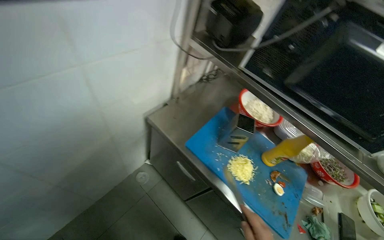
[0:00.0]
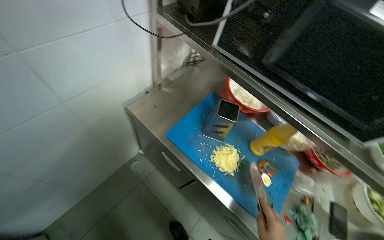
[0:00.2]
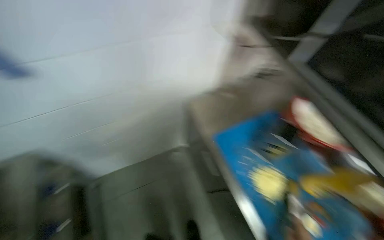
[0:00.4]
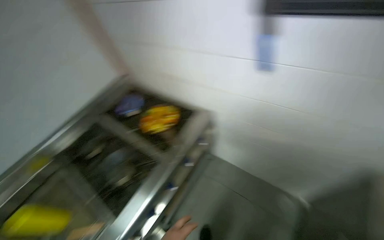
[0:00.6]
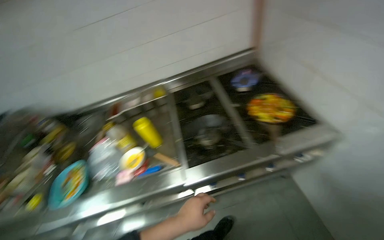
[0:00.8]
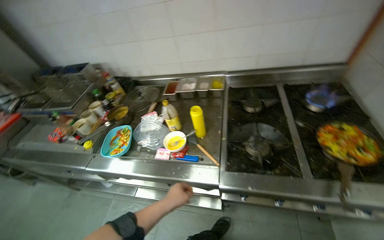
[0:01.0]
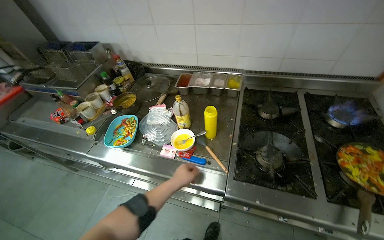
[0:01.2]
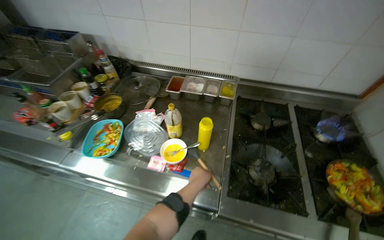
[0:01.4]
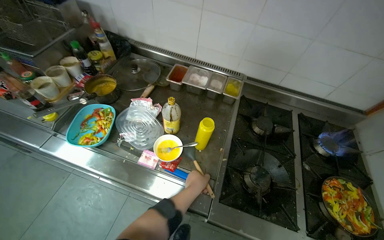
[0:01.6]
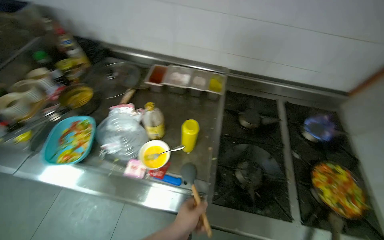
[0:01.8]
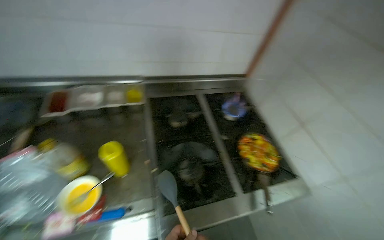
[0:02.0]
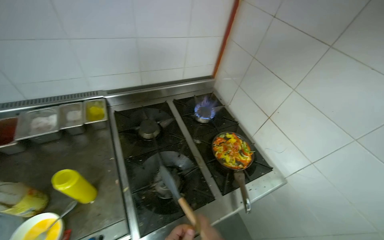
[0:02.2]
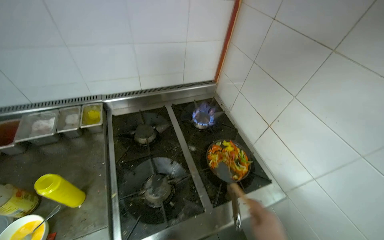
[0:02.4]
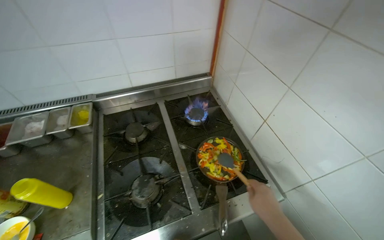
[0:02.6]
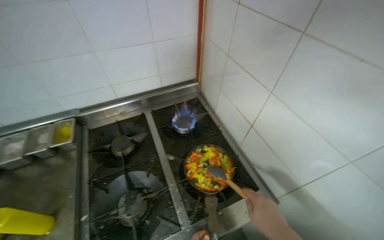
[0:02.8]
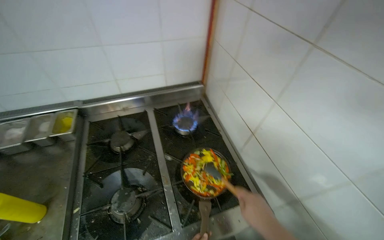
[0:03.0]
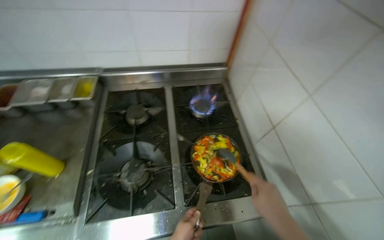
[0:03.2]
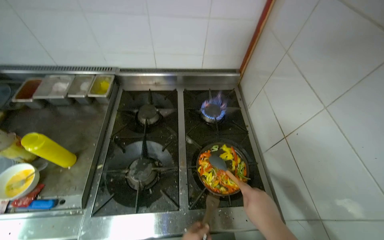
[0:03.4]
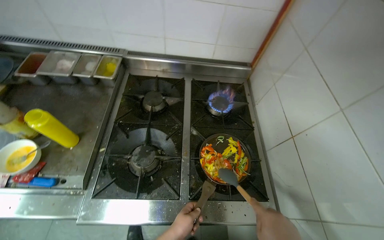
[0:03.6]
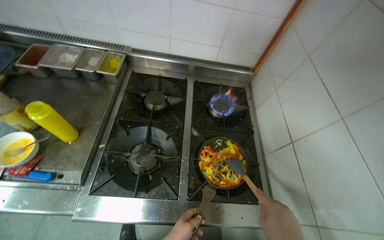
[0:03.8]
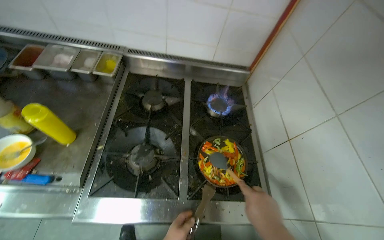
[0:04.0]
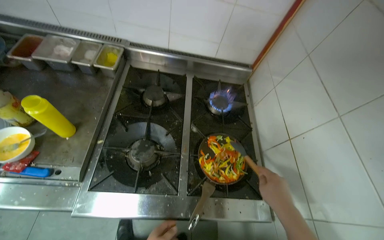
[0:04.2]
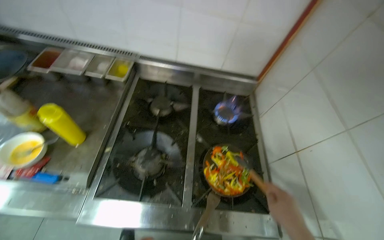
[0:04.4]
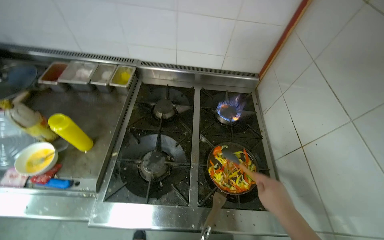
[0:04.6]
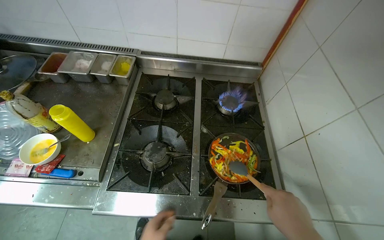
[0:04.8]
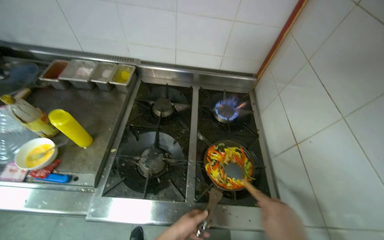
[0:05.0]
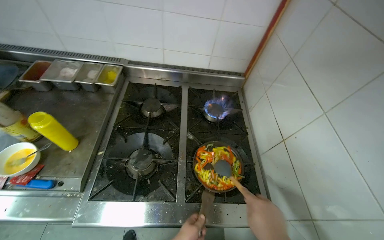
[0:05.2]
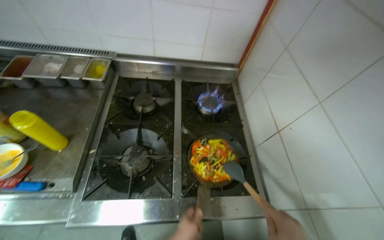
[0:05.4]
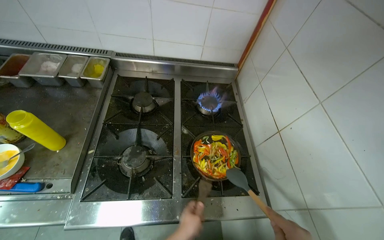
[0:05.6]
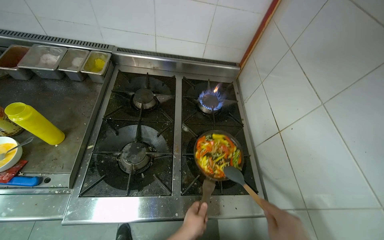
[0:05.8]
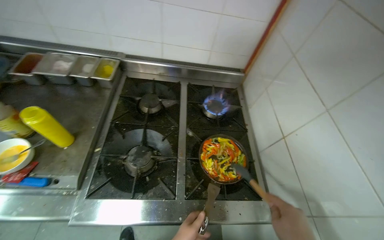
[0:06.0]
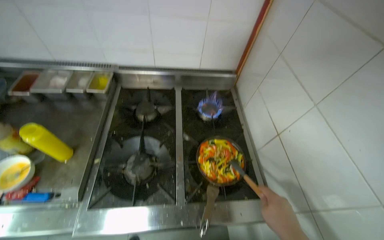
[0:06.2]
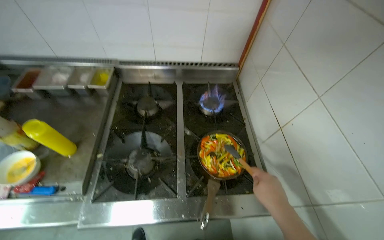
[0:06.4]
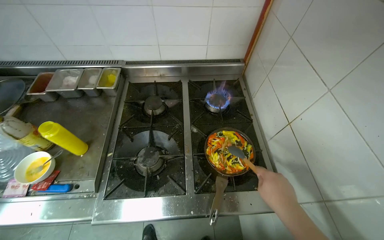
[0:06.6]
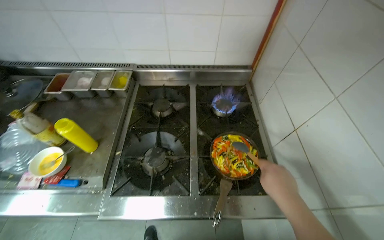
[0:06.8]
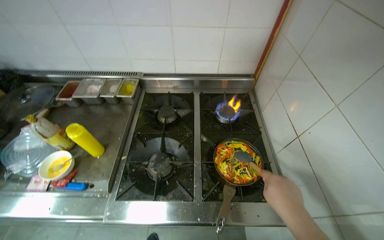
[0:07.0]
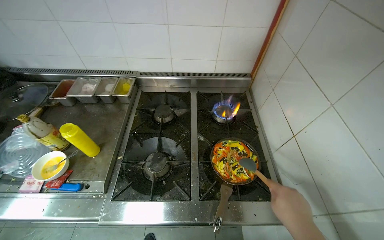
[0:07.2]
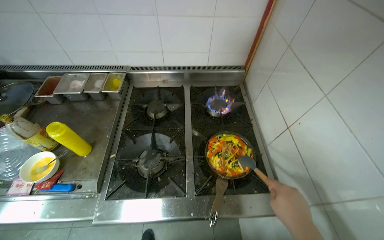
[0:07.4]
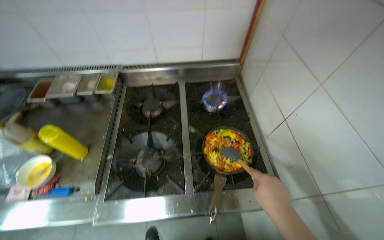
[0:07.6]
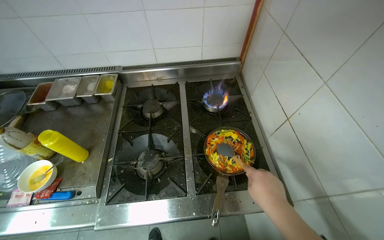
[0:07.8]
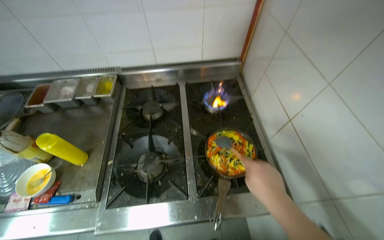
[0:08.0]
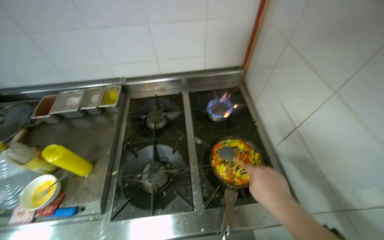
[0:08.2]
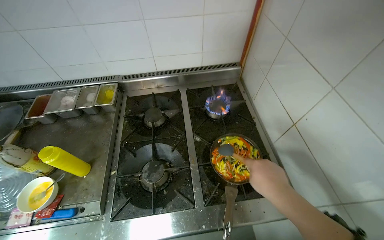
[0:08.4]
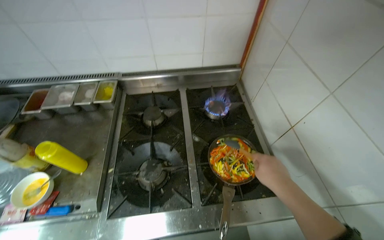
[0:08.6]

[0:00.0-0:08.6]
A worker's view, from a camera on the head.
Job: cooking food.
The whole recording: Cooking vegetables in pan. The worker adds sliced vegetables to a pan, stirs them, and seasons them on the stove.
0:00.0 to 0:01.4: The wearer moves roughly 60 cm. The wearer's head swings approximately 135 degrees to the left. The camera pitches downward, by some 20 degrees.
0:01.4 to 0:02.8: The camera travels some 50 cm. The wearer's head swings roughly 40 degrees to the right.
0:02.8 to 0:04.4: Everything in view rotates some 30 degrees clockwise.

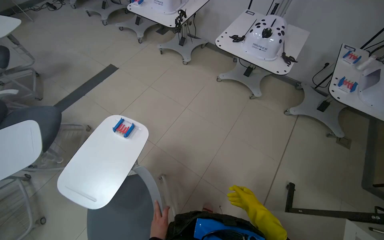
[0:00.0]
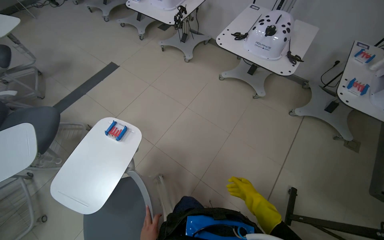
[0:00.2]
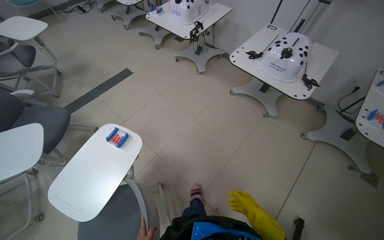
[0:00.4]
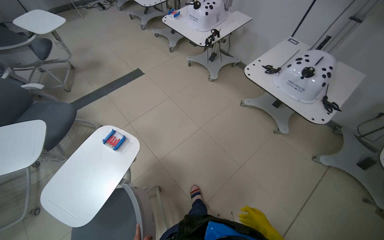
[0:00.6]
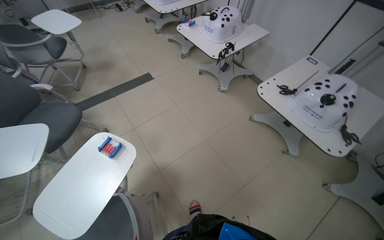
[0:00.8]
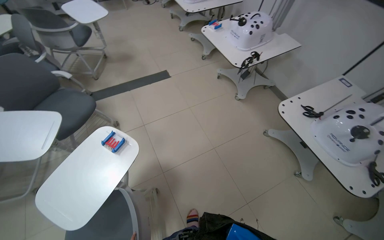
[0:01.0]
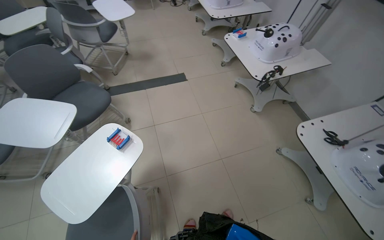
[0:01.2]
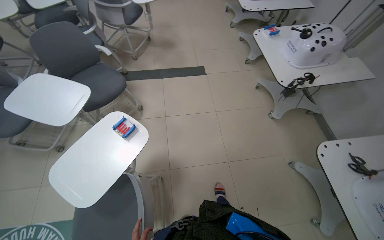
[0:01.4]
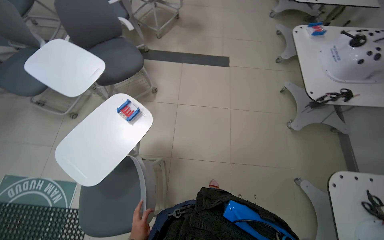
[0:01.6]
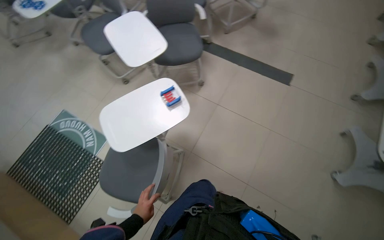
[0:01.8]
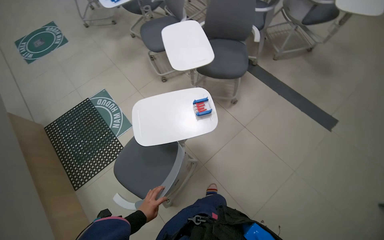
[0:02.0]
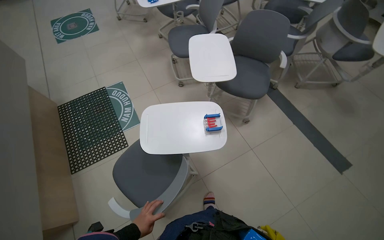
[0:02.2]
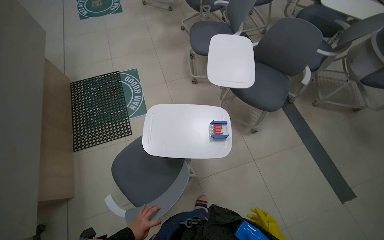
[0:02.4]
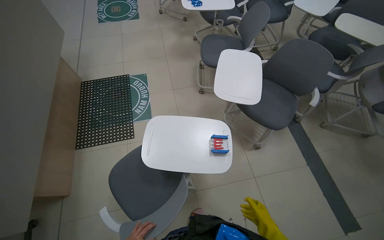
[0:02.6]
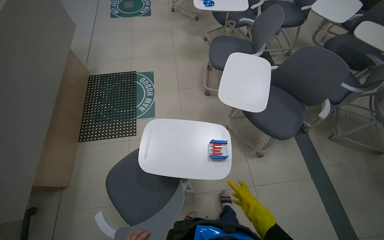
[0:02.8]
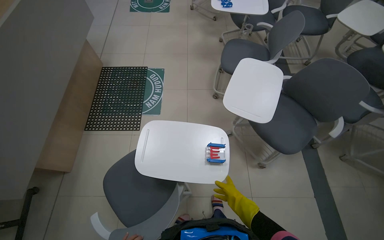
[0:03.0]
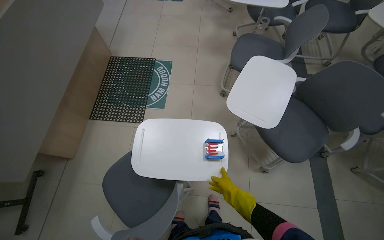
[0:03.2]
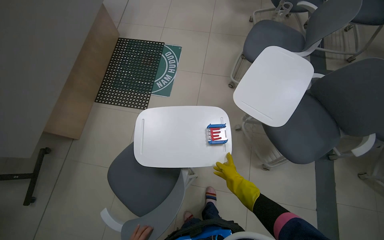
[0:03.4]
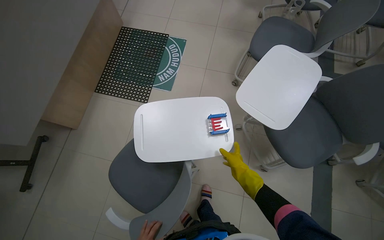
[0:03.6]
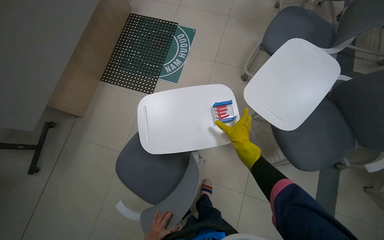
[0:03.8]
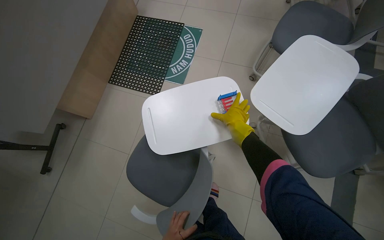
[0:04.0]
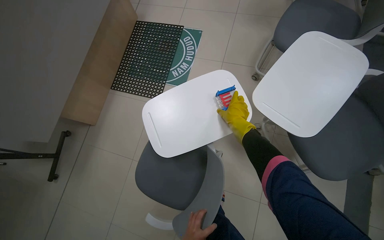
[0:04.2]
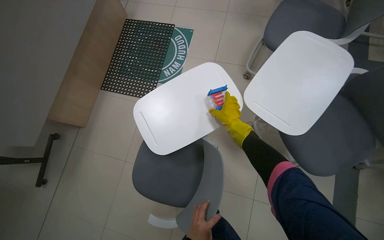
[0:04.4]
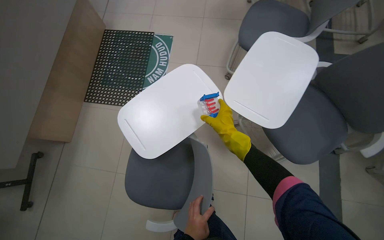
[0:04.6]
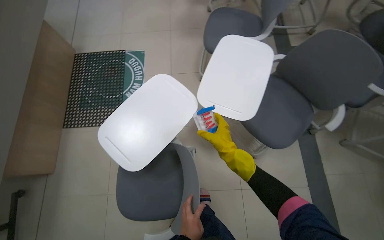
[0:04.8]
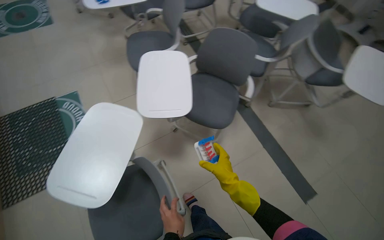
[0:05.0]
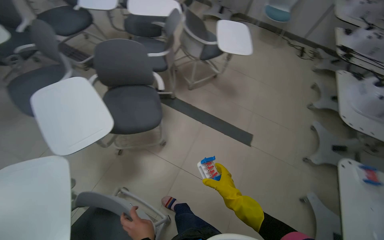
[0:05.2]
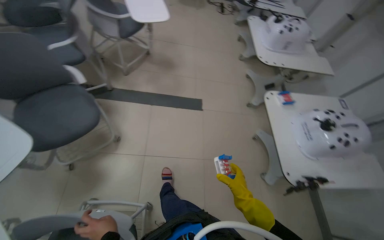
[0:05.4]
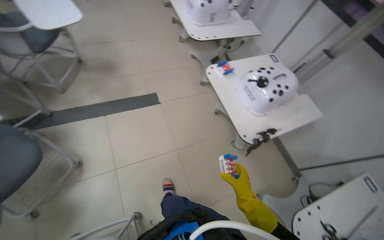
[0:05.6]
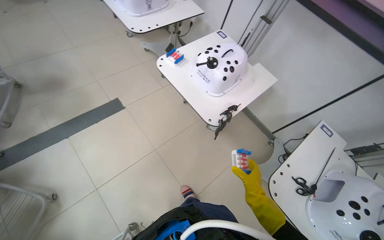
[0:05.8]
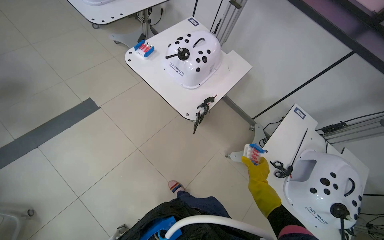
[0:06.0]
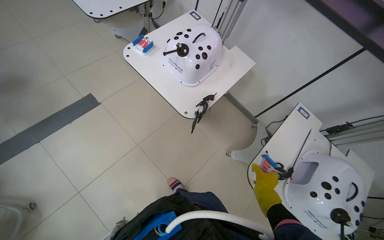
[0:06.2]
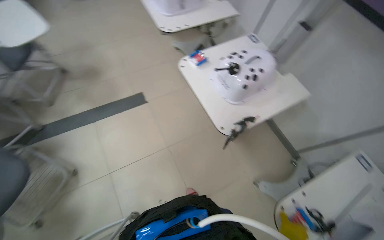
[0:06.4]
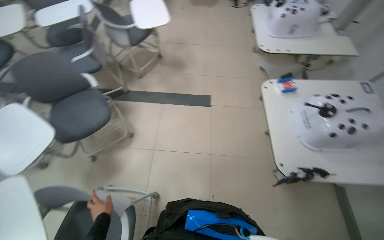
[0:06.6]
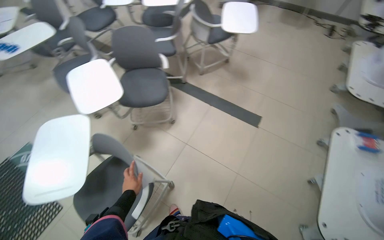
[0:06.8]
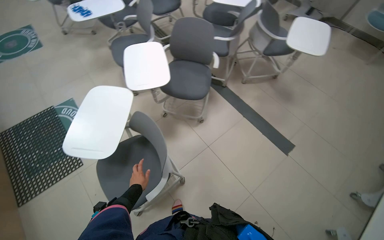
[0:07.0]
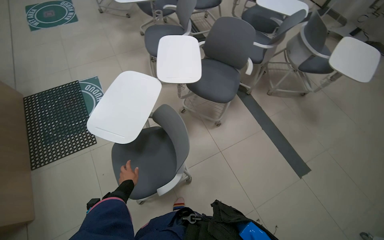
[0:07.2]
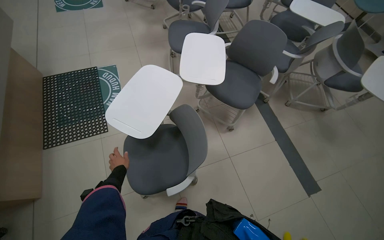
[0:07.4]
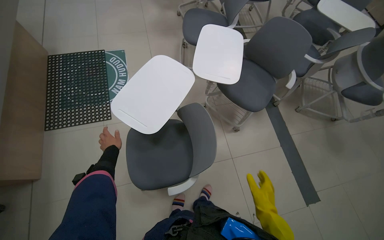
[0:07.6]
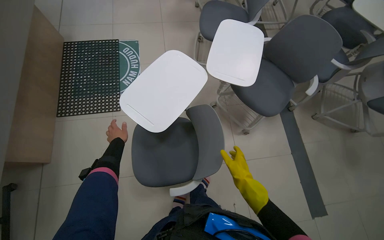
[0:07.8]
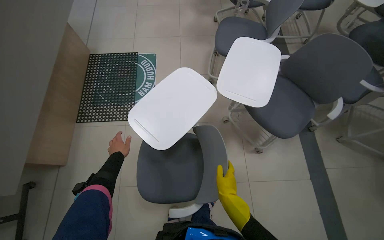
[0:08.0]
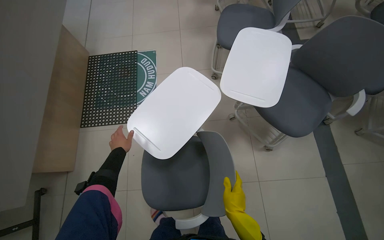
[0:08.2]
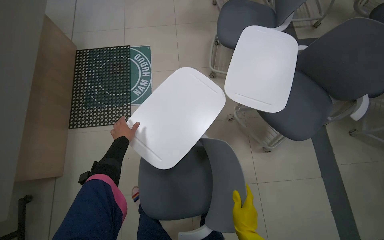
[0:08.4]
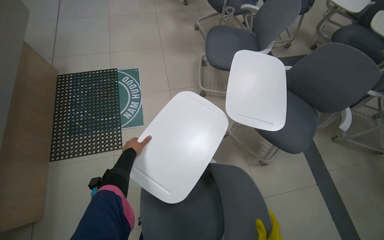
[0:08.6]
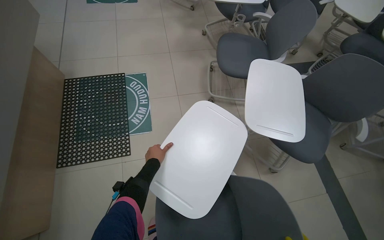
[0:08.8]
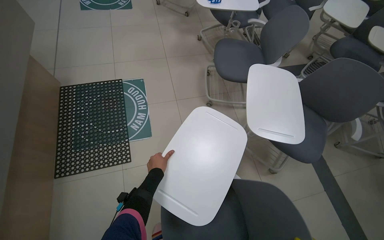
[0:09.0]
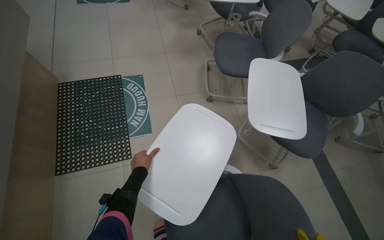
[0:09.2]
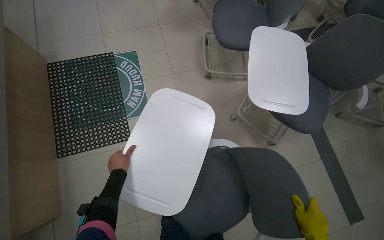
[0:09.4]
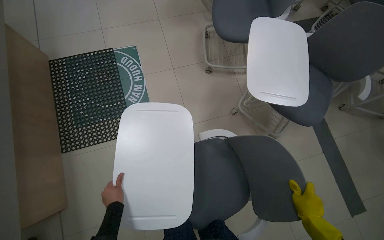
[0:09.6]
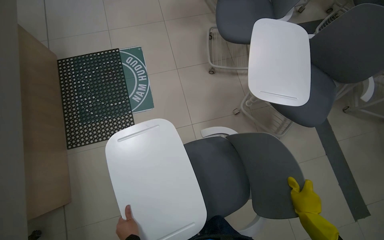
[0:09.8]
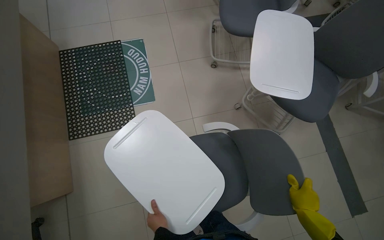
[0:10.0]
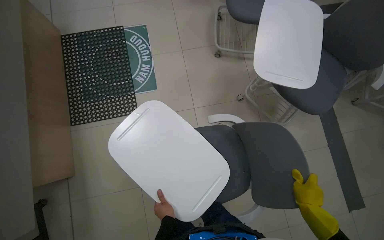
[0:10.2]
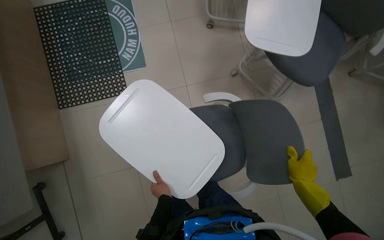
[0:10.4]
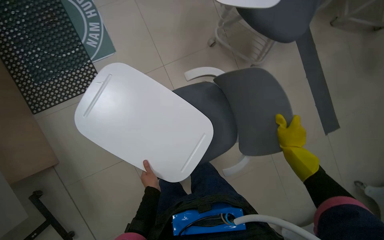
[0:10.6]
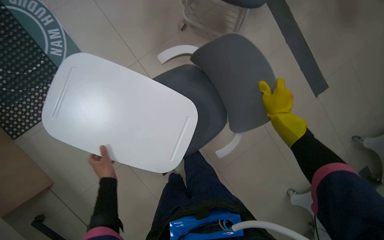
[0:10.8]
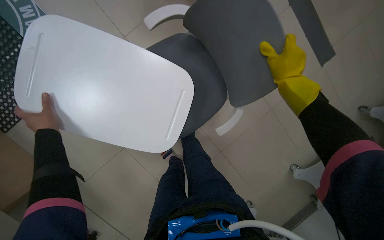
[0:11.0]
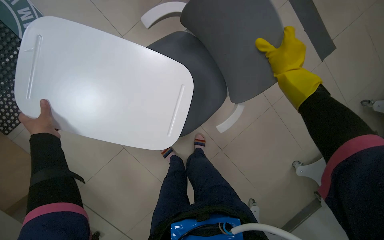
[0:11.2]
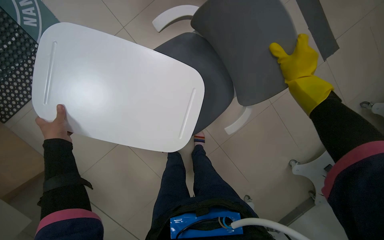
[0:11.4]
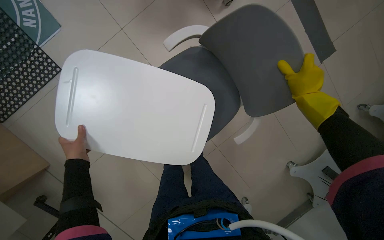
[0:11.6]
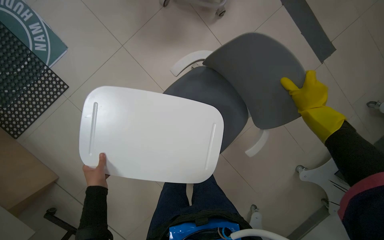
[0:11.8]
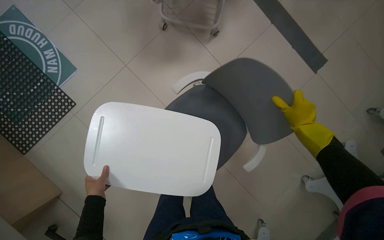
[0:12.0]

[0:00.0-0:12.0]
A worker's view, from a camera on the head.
Job: organizing items.
The whole recording: Adjusting chairs in classroom. The worker adjusts the chairs in the classroom.
0:00.0 to 0:01.6: The head travels roughly 60 cm. The head rotates some 60 degrees to the left.
0:01.6 to 0:03.0: The wearer looks some 85 degrees further to the left.
0:03.0 to 0:04.4: The head rotates approximately 15 degrees to the left. The view tips downward by roughly 10 degrees. The right hand goes some 35 cm up the picture.
0:04.4 to 0:06.0: The camera travels some 70 cm. The wearer looks approximately 130 degrees further to the right.
0:06.0 to 0:07.6: The head travels approximately 50 cm. The wearer's head swings roughly 125 degrees to the left.
0:07.6 to 0:09.0: The camera is carried approximately 50 cm.
0:09.0 to 0:10.4: The view tips downward by roughly 20 degrees. The left hand travels down the picture by approximately 40 cm.
0:10.4 to 0:12.0: The right hand heads up the picture and nearer to the camera, covering roughly 25 cm. The left hand goes approximately 30 cm to the left.
